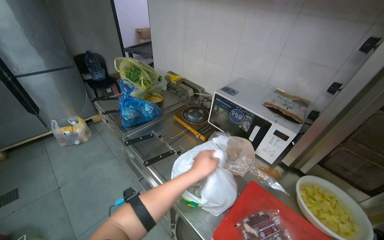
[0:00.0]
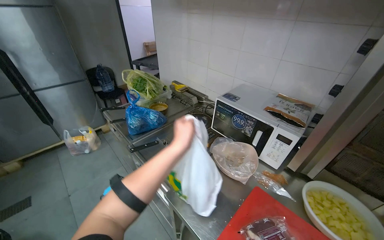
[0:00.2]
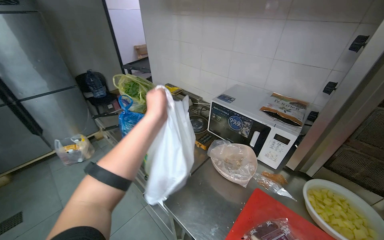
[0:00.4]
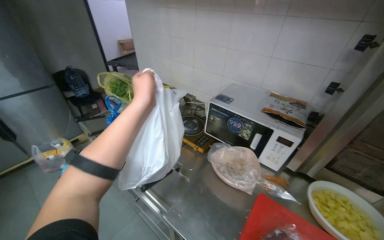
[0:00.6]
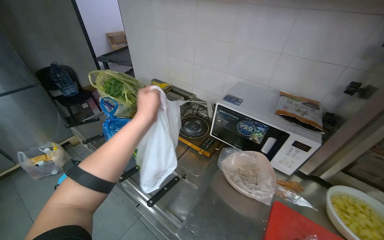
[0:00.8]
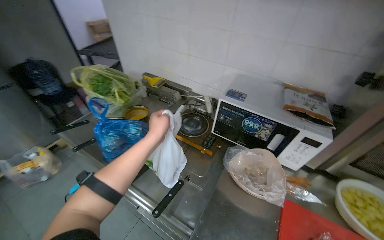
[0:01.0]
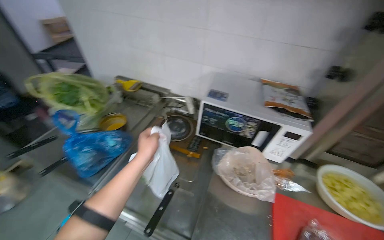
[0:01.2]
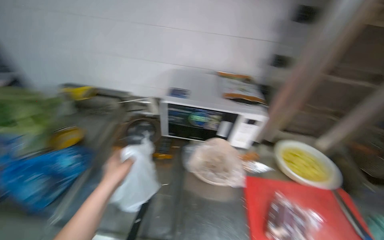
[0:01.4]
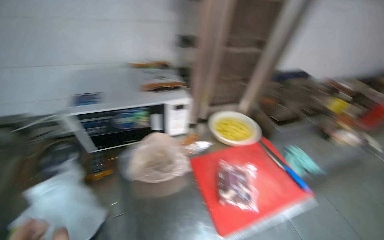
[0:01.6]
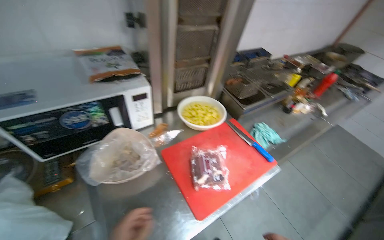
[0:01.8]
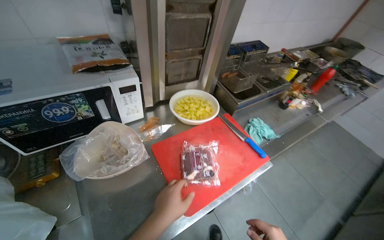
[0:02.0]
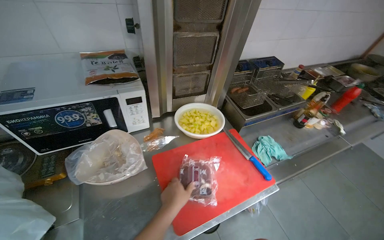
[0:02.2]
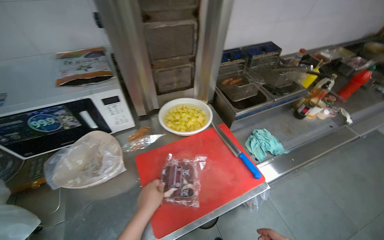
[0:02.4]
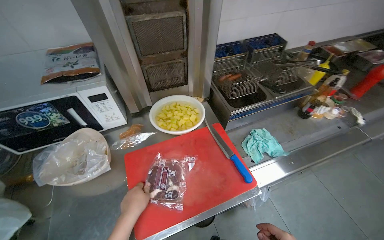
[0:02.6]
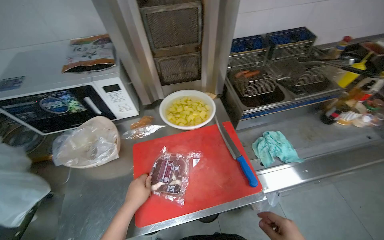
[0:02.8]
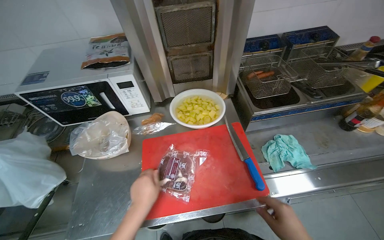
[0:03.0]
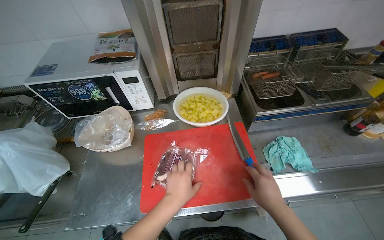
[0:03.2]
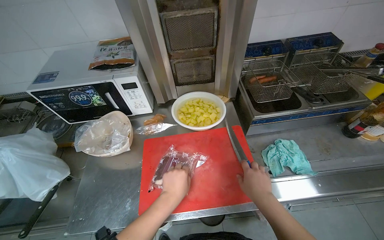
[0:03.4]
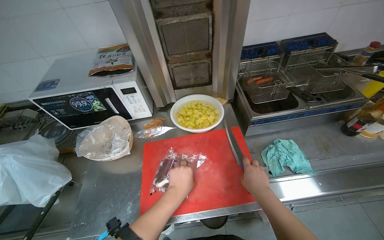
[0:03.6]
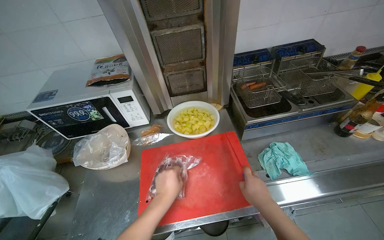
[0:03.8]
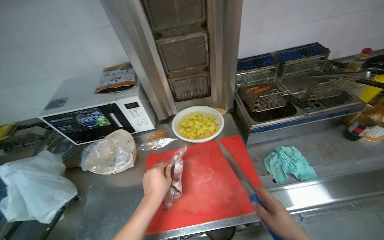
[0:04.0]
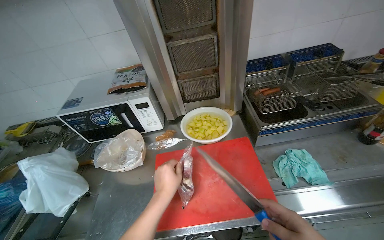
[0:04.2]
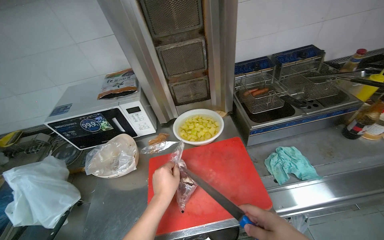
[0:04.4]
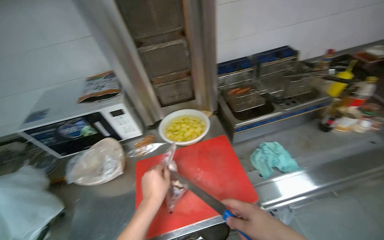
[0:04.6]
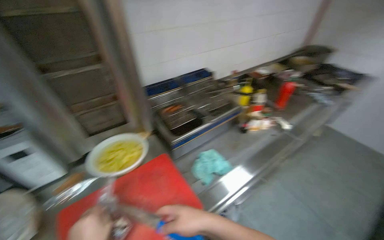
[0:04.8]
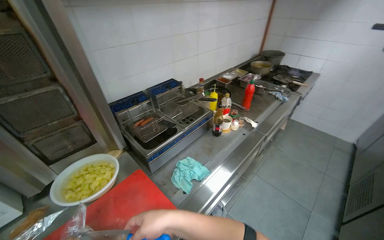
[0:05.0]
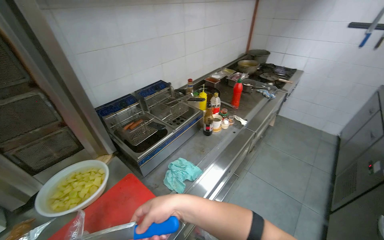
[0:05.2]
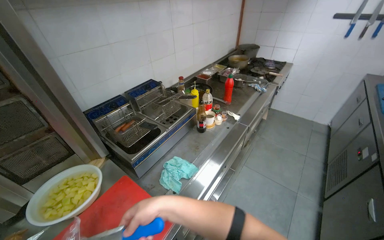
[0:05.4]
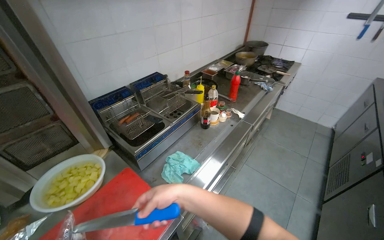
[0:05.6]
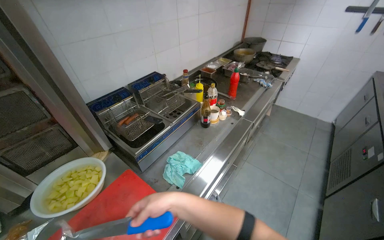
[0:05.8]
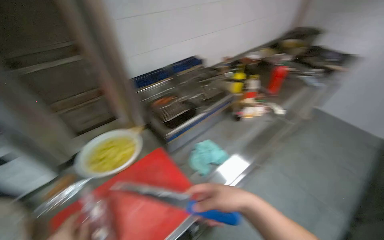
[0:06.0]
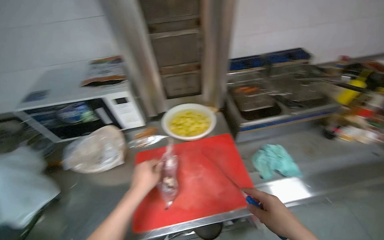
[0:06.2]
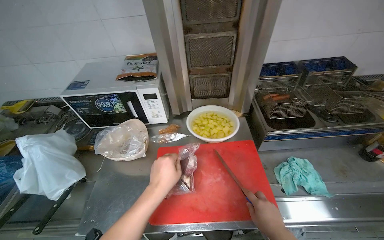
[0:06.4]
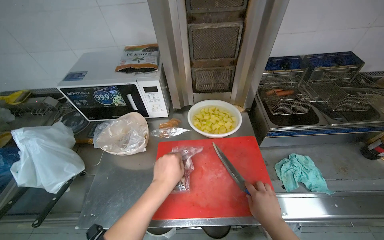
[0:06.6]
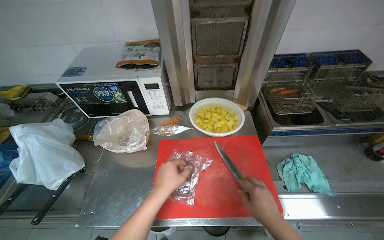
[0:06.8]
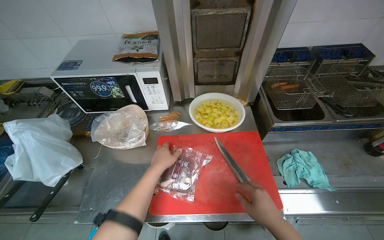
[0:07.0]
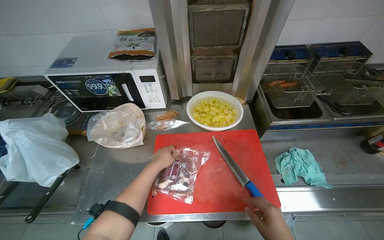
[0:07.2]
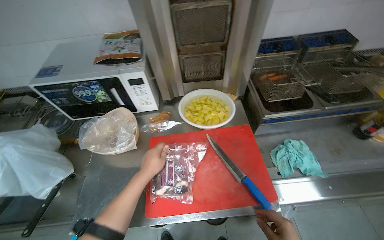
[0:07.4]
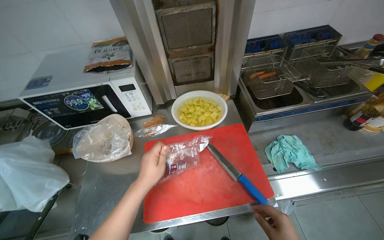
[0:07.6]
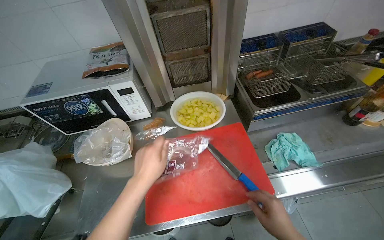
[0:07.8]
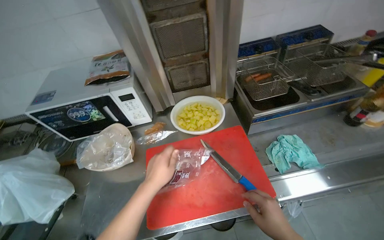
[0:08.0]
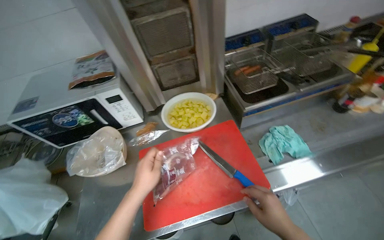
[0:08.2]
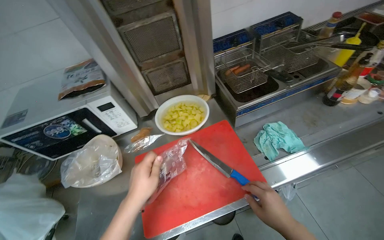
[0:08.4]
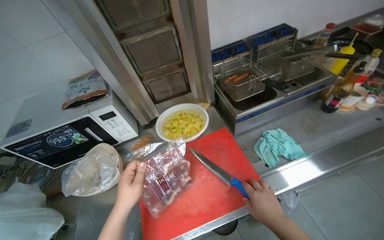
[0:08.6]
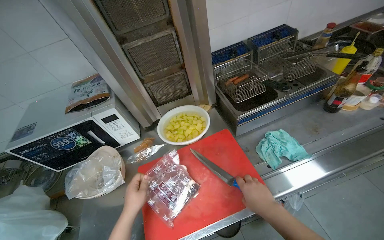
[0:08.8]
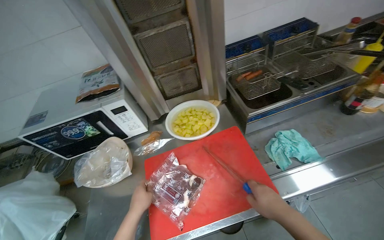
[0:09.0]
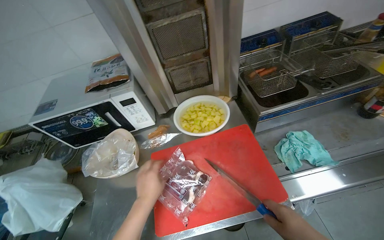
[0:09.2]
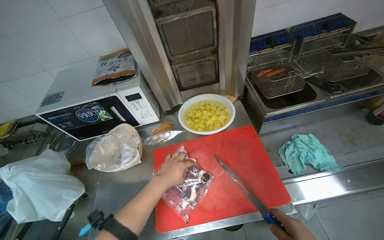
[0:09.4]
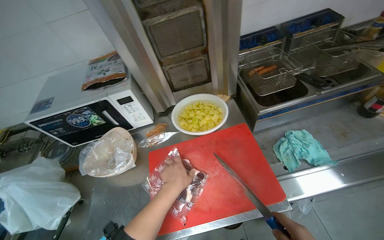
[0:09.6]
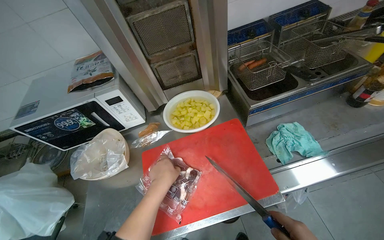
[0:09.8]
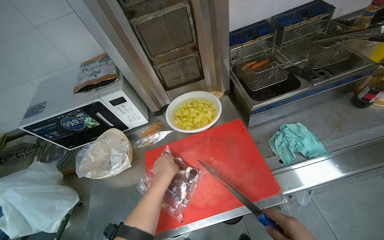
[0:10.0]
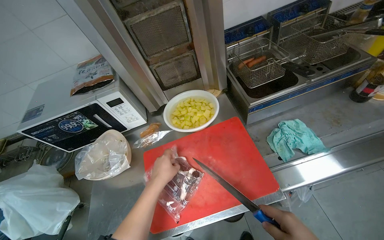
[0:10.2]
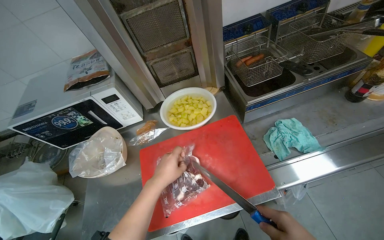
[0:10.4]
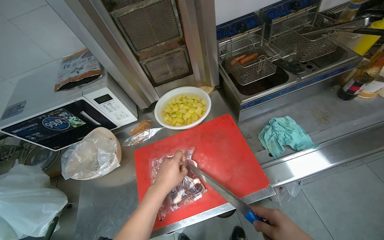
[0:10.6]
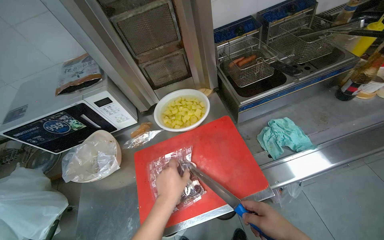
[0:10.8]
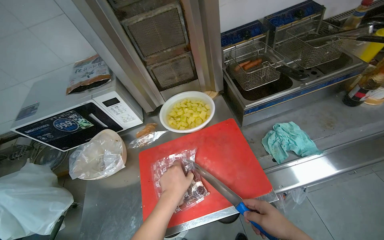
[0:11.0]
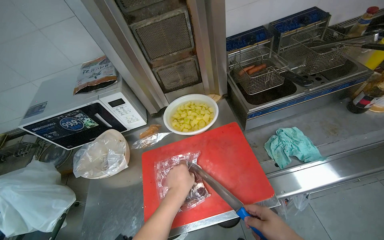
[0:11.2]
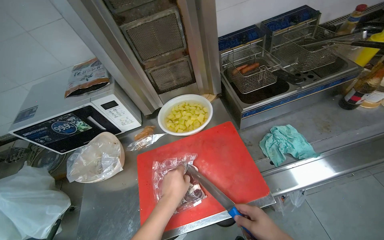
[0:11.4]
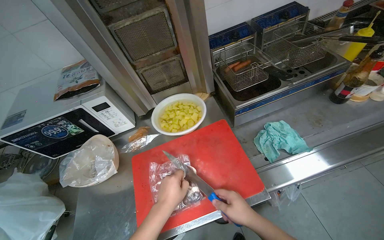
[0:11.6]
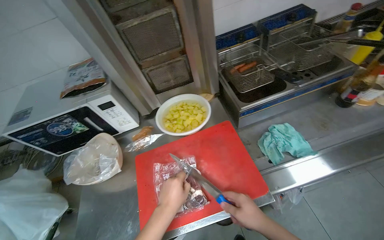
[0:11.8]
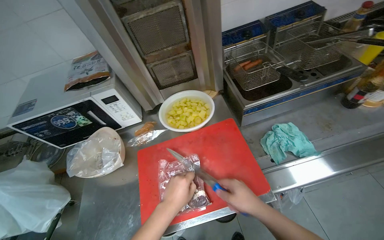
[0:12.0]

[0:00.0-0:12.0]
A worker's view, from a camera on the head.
Job: preparing food.
The whole recording: Unwrapping meat for preparation. The worker unwraps pieces of meat from plastic packaging on a cutting board.
0:00.0 to 0:01.6: The head rotates approximately 65 degrees to the right.
0:01.6 to 0:03.0: The camera is carried to the right, about 40 cm.
0:04.4 to 0:06.0: The head turns to the right by roughly 35 degrees.
0:06.0 to 0:07.6: The head turns to the left by about 35 degrees.
0:09.0 to 0:10.4: The left hand shifts approximately 10 cm to the right.

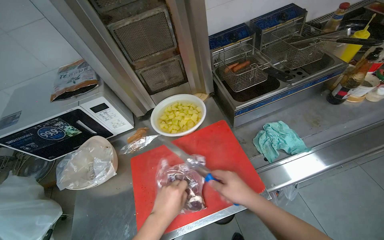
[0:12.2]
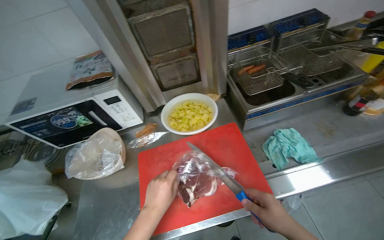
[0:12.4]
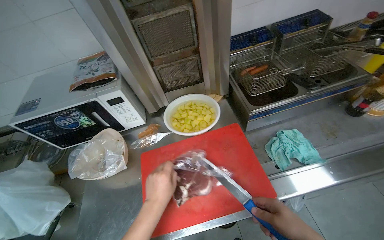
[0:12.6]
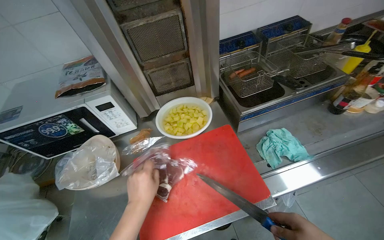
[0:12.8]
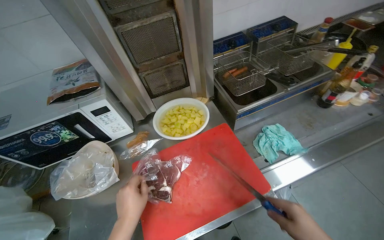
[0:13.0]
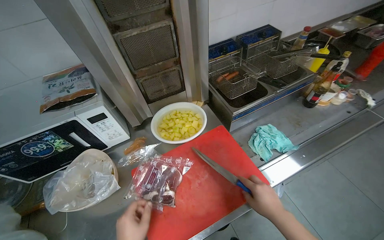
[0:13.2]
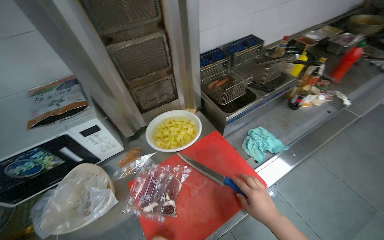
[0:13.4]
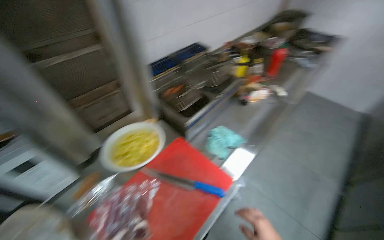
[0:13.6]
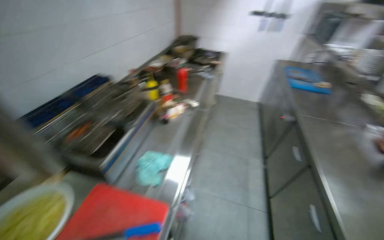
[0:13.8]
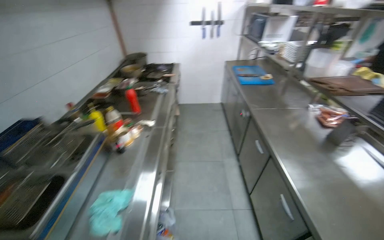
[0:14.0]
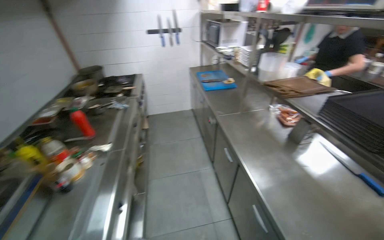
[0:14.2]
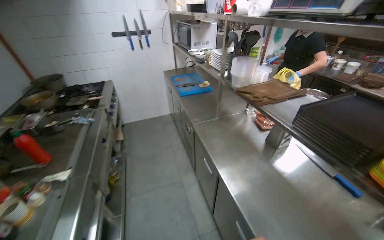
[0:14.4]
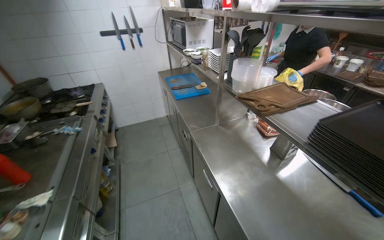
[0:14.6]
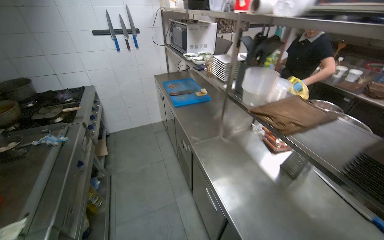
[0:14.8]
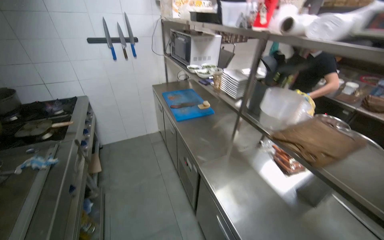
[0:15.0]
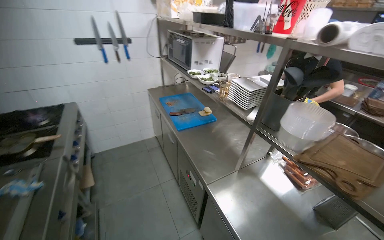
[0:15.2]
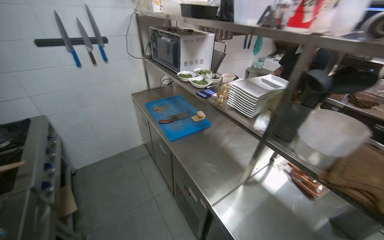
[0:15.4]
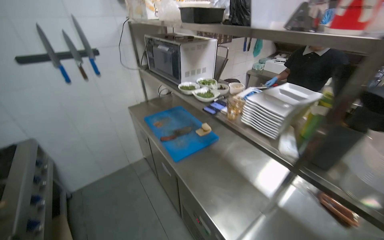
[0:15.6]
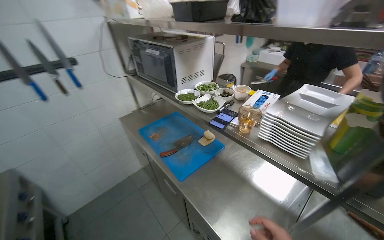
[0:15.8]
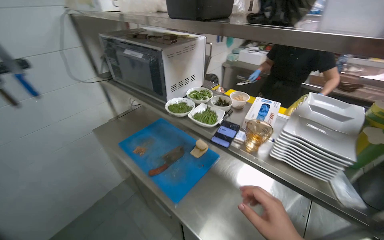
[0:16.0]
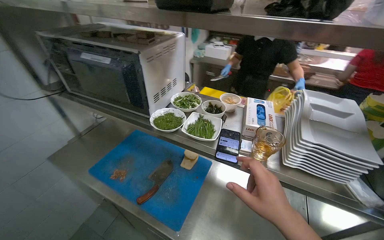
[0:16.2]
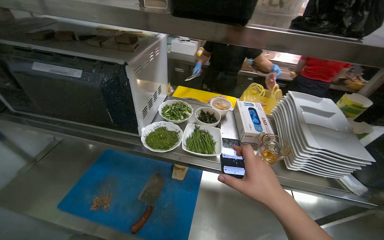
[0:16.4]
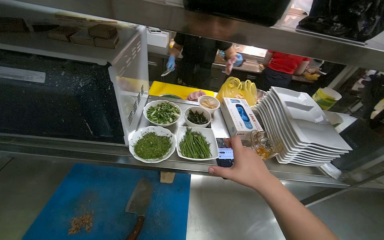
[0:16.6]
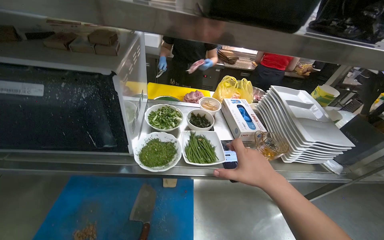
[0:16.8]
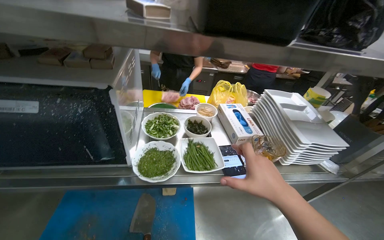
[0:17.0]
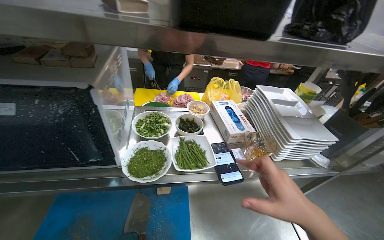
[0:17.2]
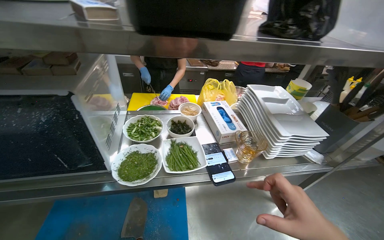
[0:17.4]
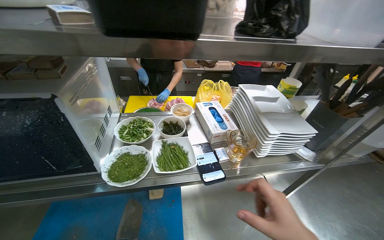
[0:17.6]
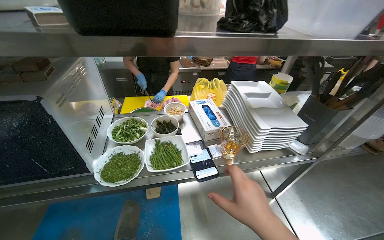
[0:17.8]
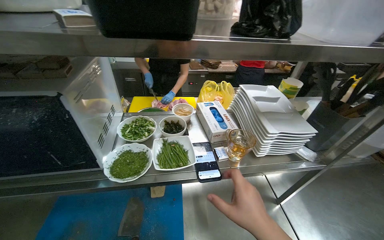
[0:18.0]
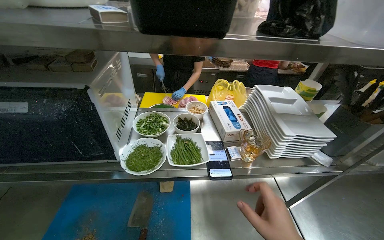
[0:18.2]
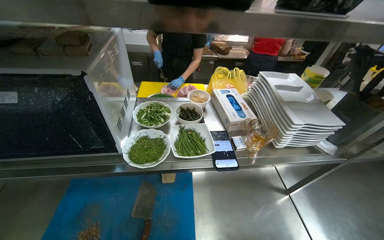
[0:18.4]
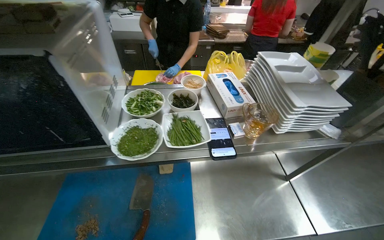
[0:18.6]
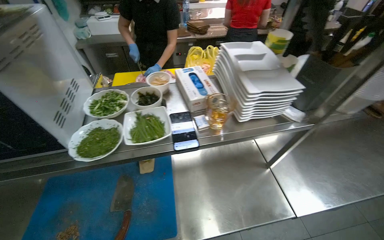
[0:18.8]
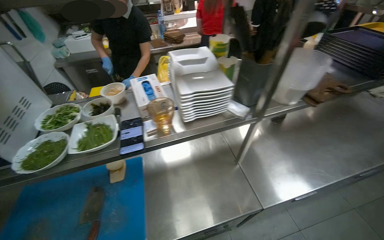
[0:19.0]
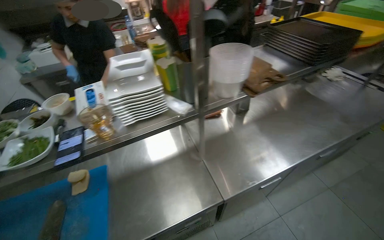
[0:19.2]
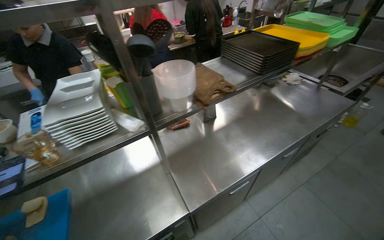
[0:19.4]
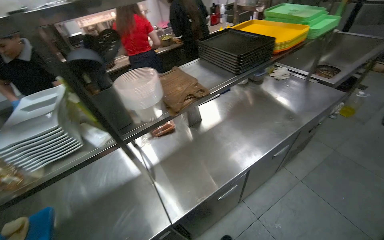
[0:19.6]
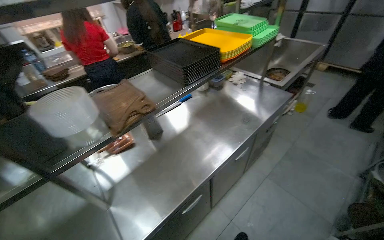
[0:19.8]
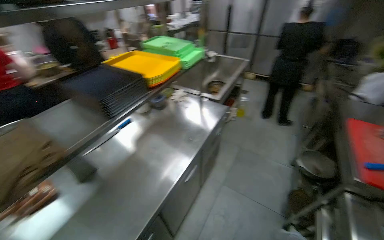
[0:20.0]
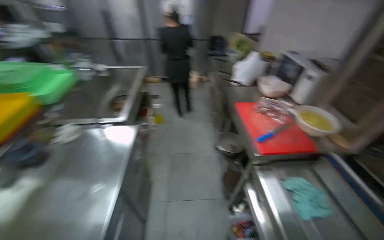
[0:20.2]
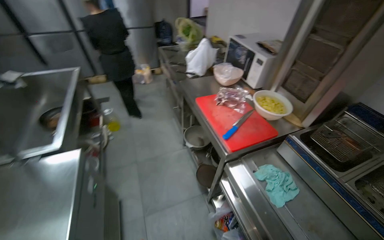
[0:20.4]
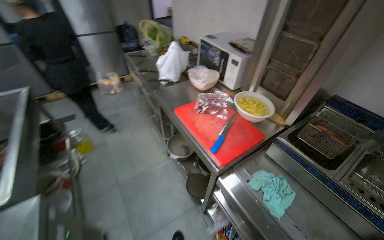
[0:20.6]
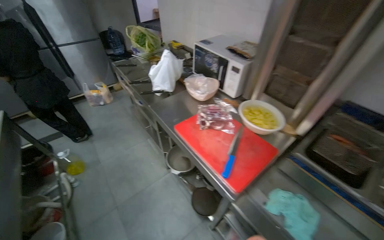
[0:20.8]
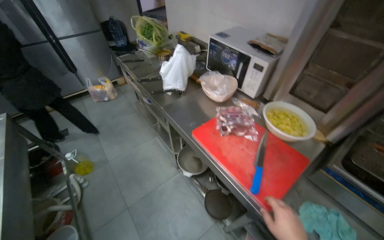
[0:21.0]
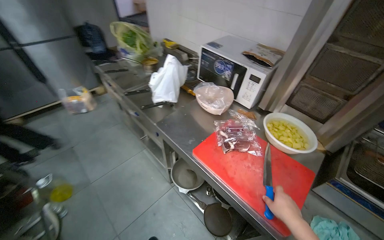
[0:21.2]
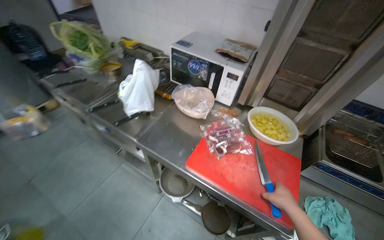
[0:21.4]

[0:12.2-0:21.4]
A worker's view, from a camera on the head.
Job: preparing food.
The whole recording: Unwrapping meat for preparation. The worker unwraps pieces of meat from plastic packaging on a cutting board.
0:12.2 to 0:13.8: The head turns to the right by approximately 60 degrees. The camera pitches upward, by approximately 15 degrees.
0:13.8 to 0:15.2: The camera is carried some 1 m. The head turns to the right by roughly 40 degrees.
0:18.4 to 0:19.8: The camera travels to the right, about 90 cm. The head turns to the right by about 40 degrees.
0:19.8 to 0:21.4: The camera is carried some 1 m. The head turns to the right by about 110 degrees.
